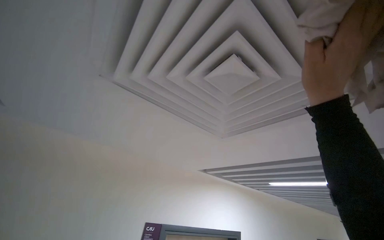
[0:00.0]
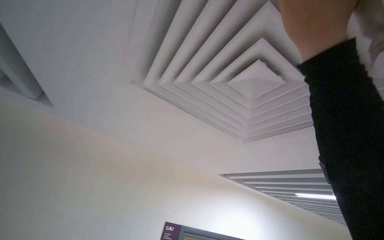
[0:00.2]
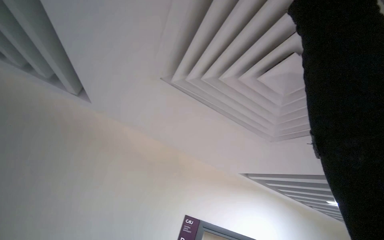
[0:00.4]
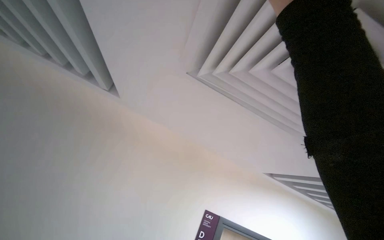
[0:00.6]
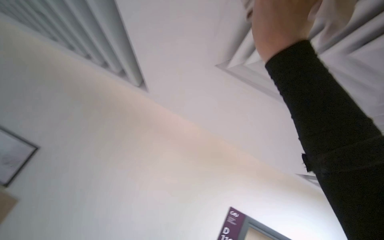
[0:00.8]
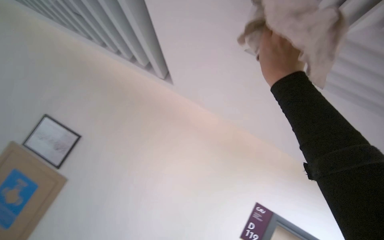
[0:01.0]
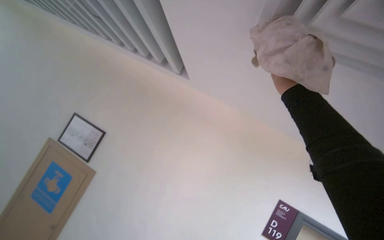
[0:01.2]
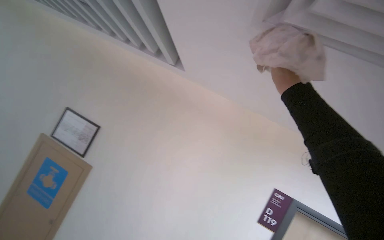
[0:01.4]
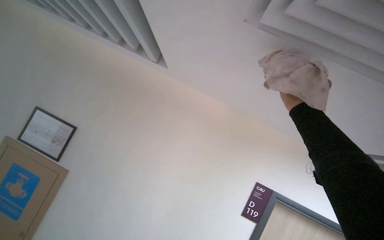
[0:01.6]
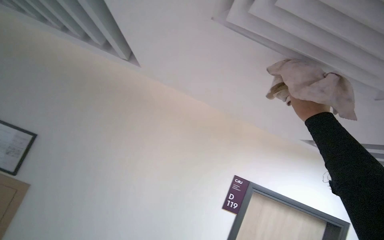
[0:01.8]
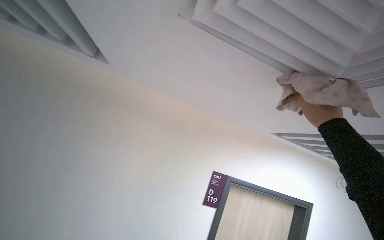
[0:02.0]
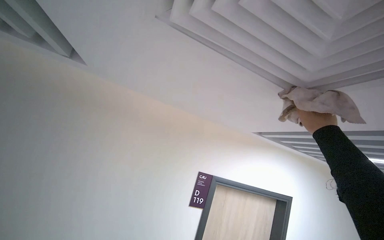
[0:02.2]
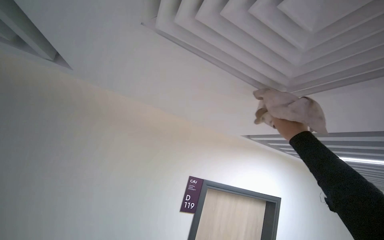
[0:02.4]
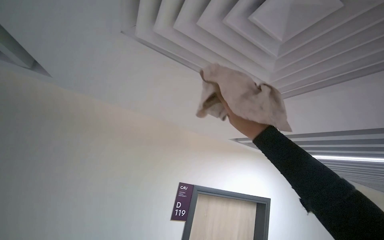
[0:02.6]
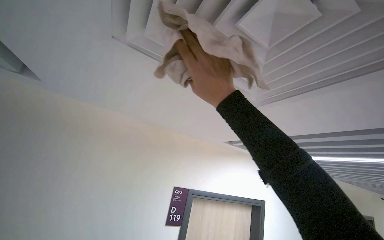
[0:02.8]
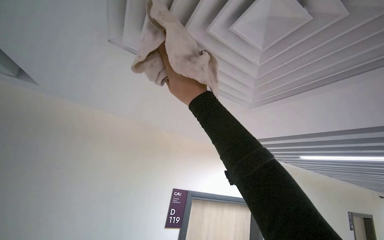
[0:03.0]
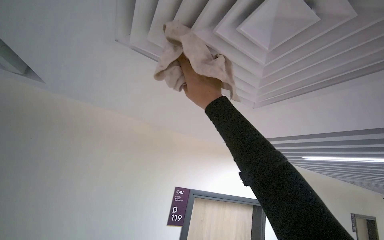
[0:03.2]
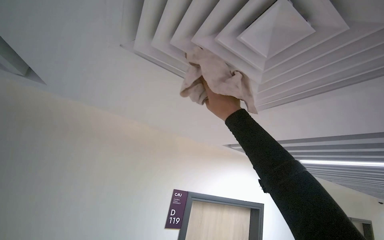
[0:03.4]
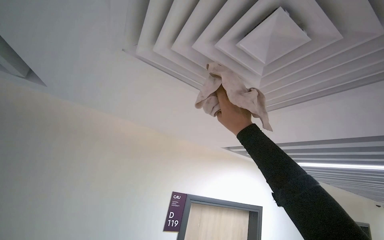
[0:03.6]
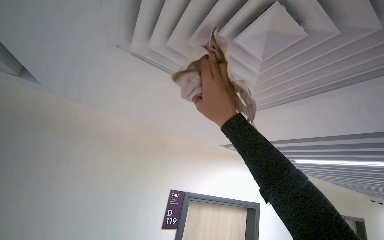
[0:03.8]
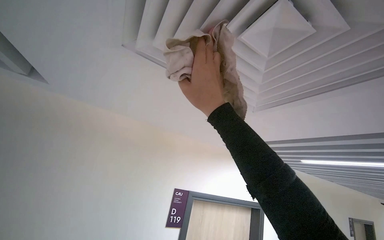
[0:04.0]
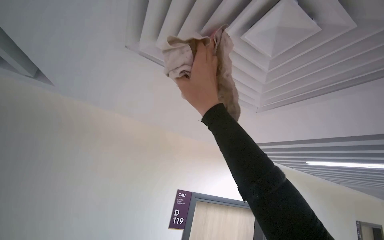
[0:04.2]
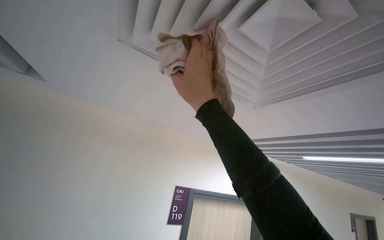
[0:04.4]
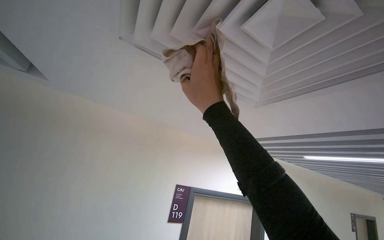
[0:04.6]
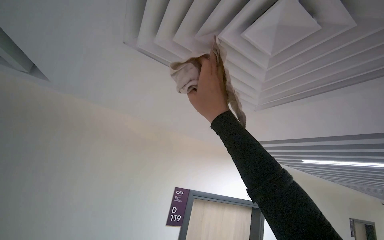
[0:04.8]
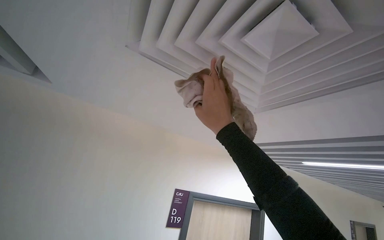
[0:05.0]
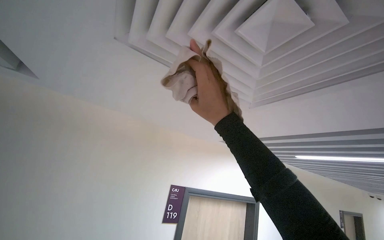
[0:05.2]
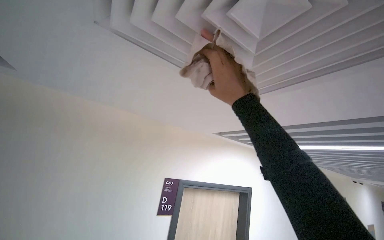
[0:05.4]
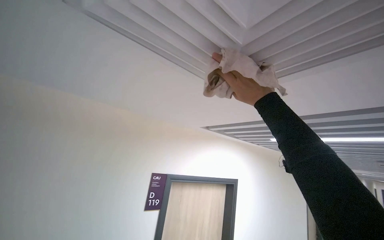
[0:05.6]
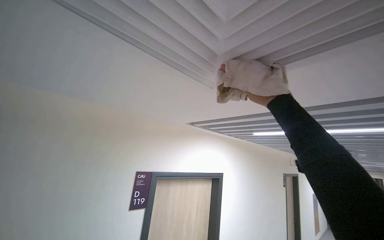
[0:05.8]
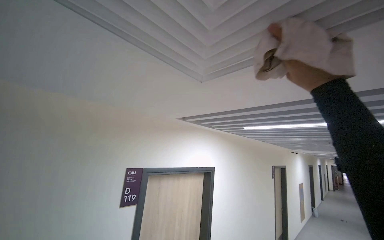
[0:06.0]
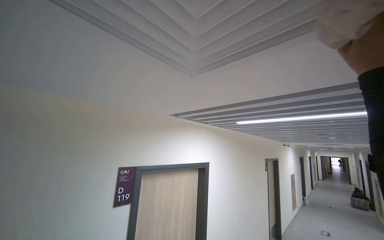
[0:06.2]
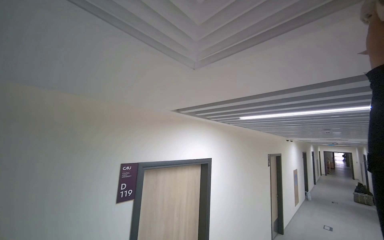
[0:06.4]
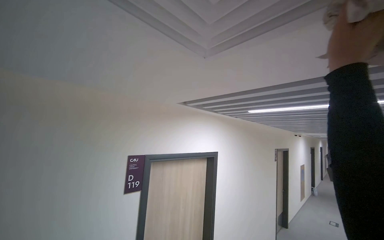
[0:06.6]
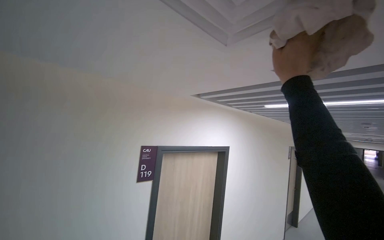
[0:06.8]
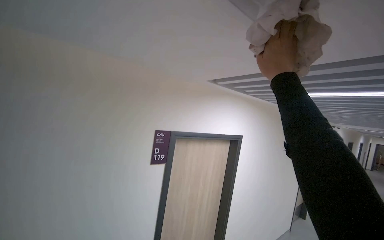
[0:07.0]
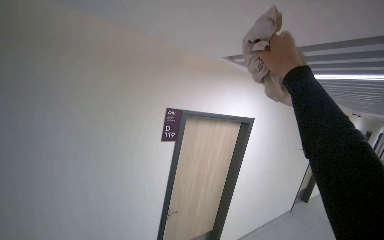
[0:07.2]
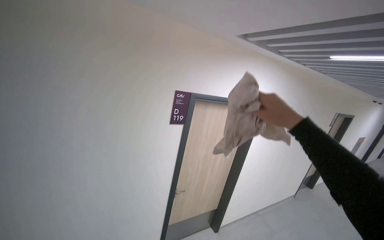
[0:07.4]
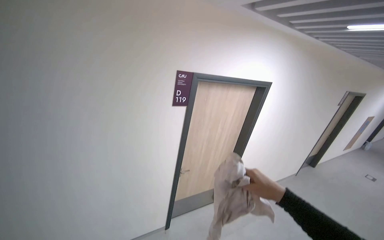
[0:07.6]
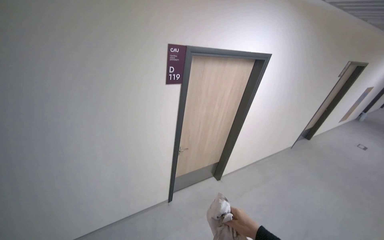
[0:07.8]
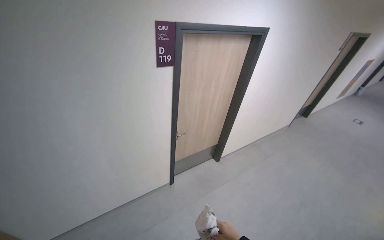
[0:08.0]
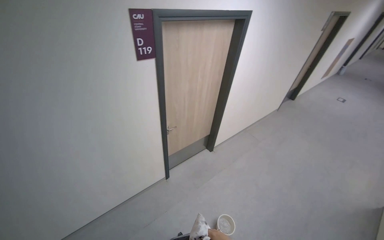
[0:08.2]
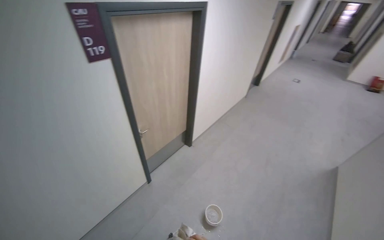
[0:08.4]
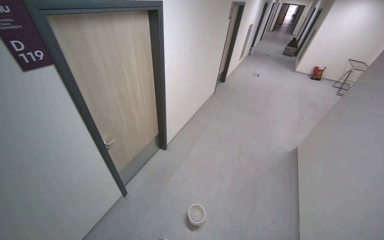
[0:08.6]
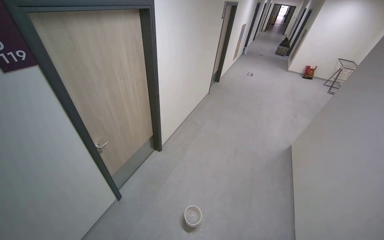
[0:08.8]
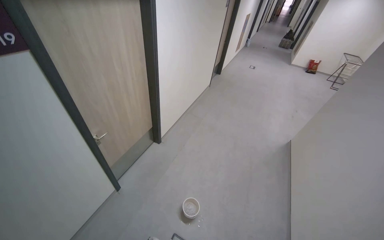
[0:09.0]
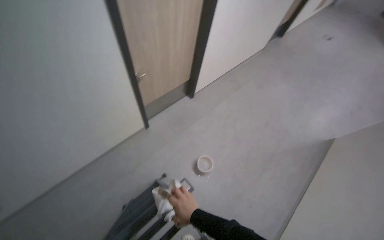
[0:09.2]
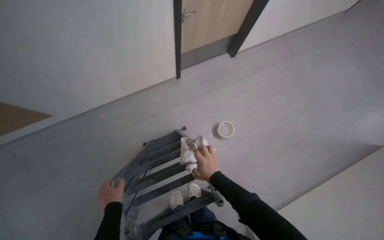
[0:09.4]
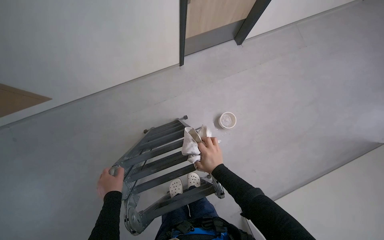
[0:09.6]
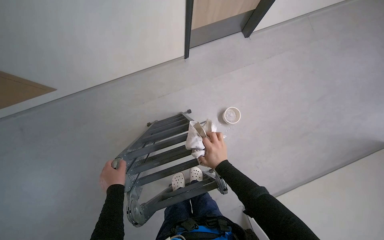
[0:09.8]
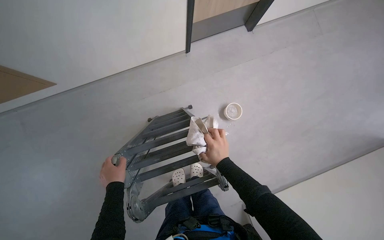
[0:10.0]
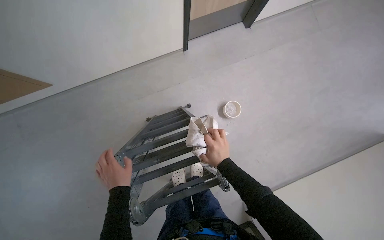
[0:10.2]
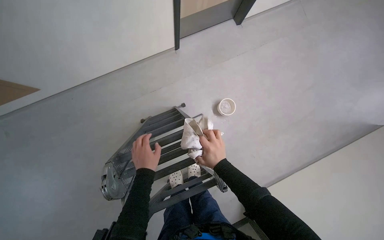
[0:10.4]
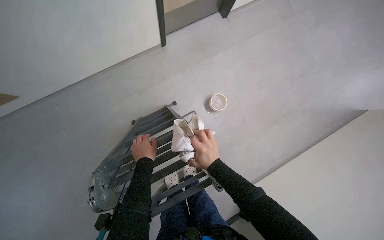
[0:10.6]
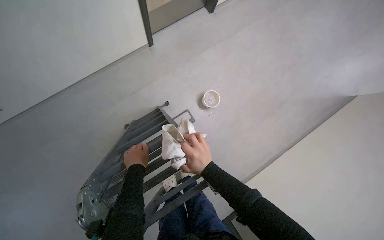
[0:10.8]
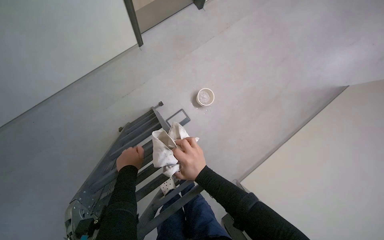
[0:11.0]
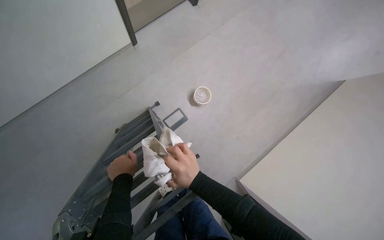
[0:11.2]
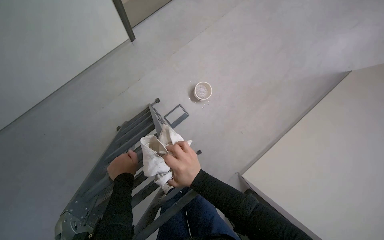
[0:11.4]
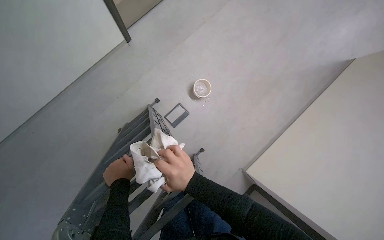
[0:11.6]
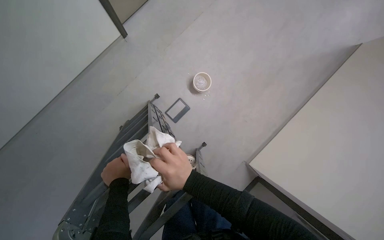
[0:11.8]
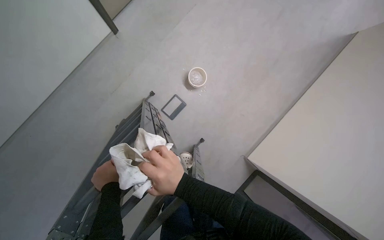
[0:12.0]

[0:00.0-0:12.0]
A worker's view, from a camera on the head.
Job: wiping surfaces.
The whole recording: Wiping ceiling vent. The worker wipes the ceiling vent with a cloth.
0:00.0 to 0:01.6: The camera is aimed some 40 degrees further to the left.
0:01.6 to 0:03.0: The head turns to the right by approximately 30 degrees. The right hand heads nearer to the camera, covering some 15 cm.
0:04.4 to 0:06.0: The view swings about 25 degrees to the right. The right hand heads to the right, covering about 15 cm.
0:06.0 to 0:07.6: The view pans to the left by approximately 15 degrees. The view tilts roughly 35 degrees downward.
0:07.6 to 0:09.0: The wearer's head swings some 35 degrees to the right. The wearer looks approximately 20 degrees further downward.
0:09.0 to 0:10.4: The head rotates approximately 40 degrees to the left. The wearer looks approximately 40 degrees further downward.

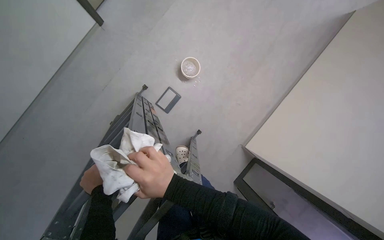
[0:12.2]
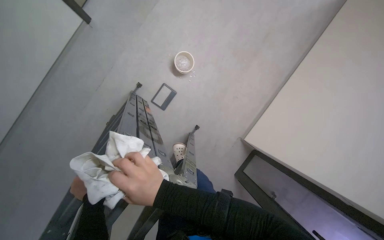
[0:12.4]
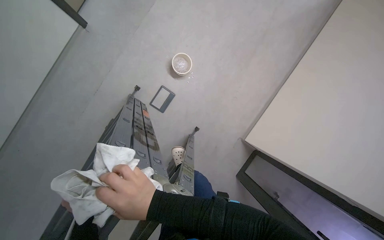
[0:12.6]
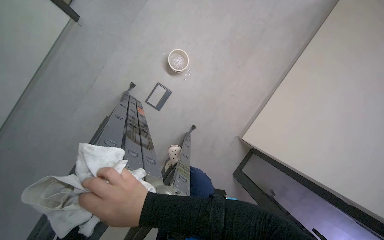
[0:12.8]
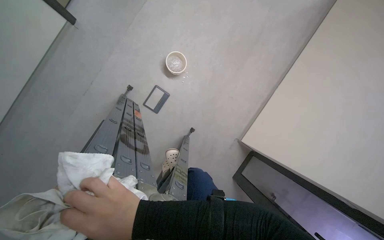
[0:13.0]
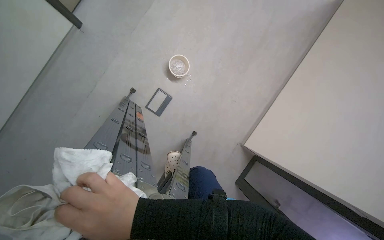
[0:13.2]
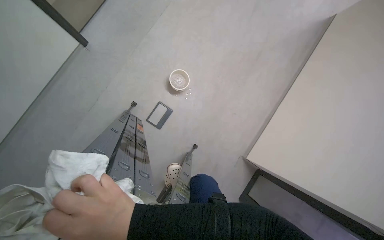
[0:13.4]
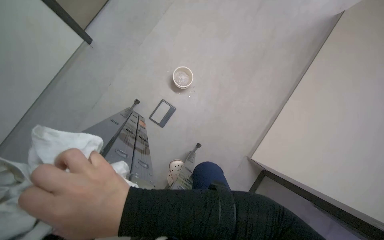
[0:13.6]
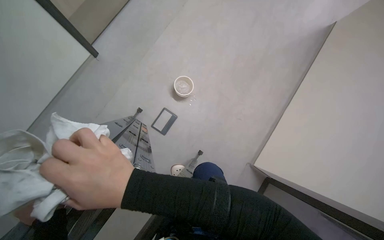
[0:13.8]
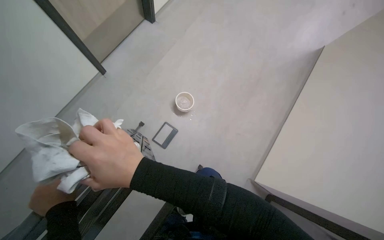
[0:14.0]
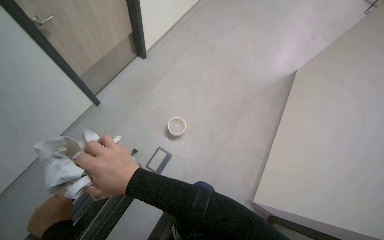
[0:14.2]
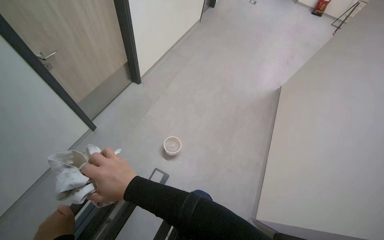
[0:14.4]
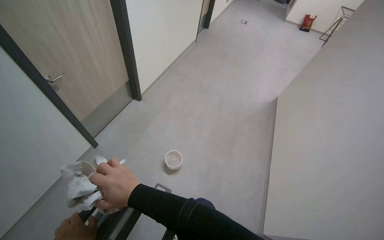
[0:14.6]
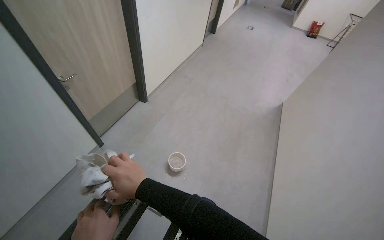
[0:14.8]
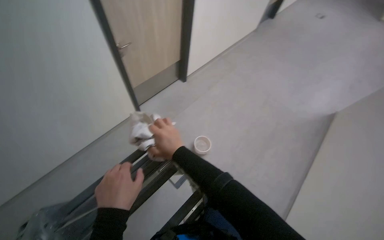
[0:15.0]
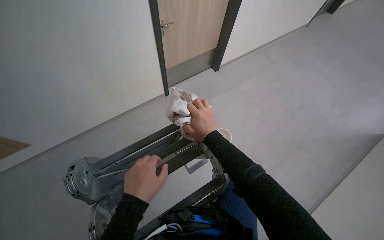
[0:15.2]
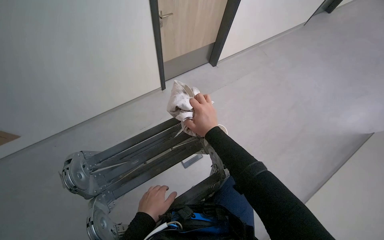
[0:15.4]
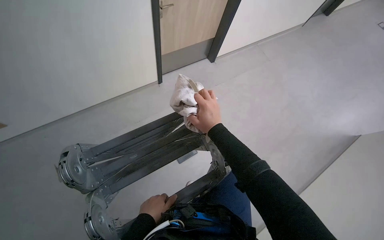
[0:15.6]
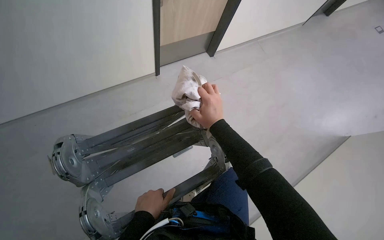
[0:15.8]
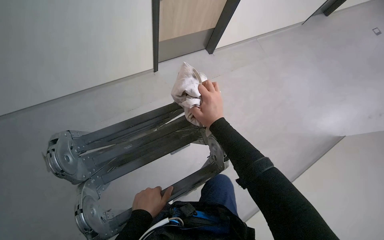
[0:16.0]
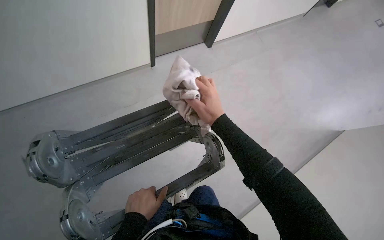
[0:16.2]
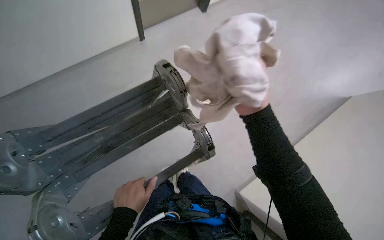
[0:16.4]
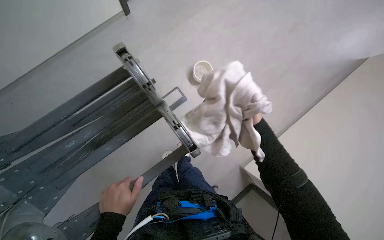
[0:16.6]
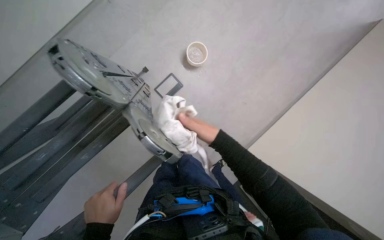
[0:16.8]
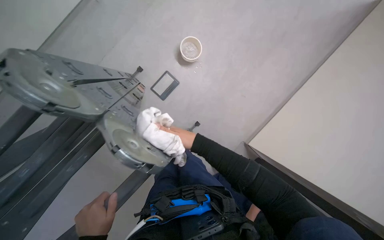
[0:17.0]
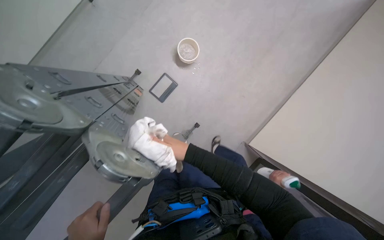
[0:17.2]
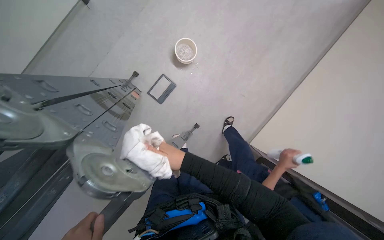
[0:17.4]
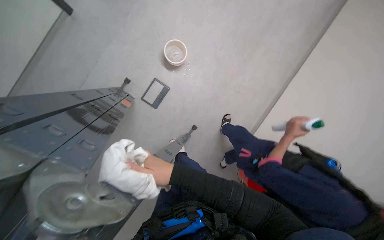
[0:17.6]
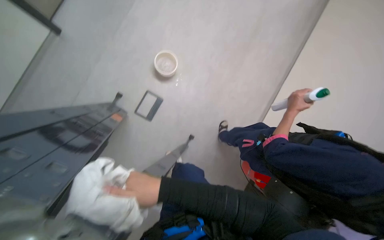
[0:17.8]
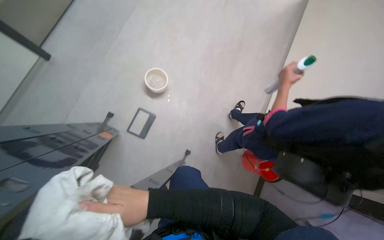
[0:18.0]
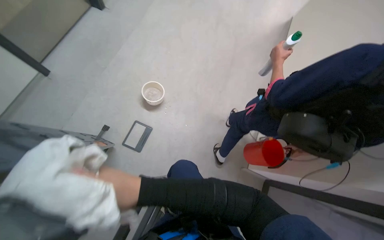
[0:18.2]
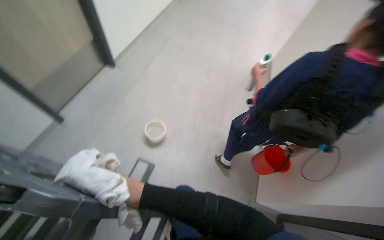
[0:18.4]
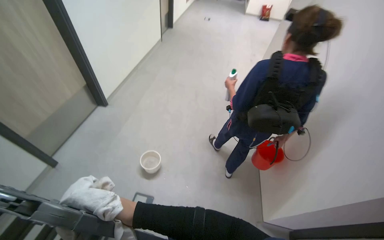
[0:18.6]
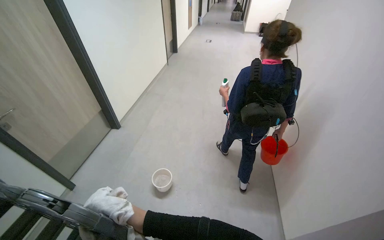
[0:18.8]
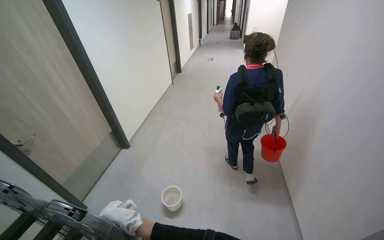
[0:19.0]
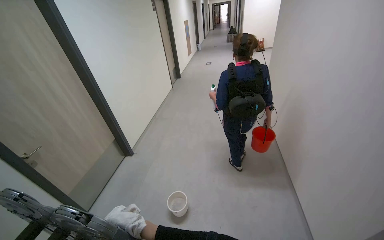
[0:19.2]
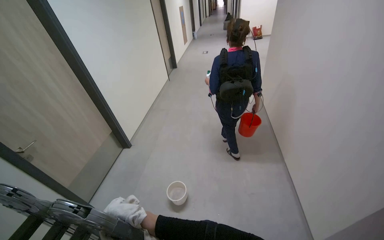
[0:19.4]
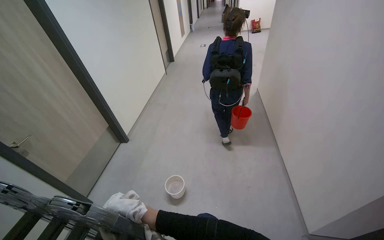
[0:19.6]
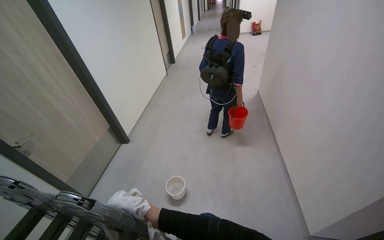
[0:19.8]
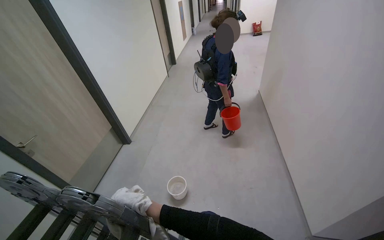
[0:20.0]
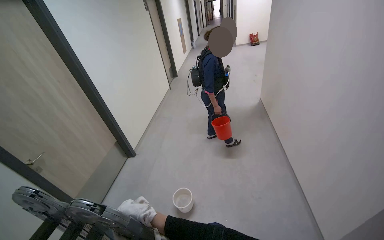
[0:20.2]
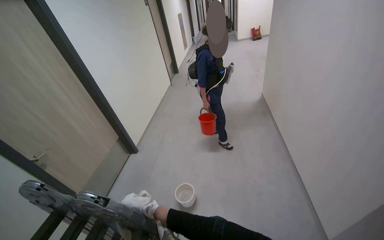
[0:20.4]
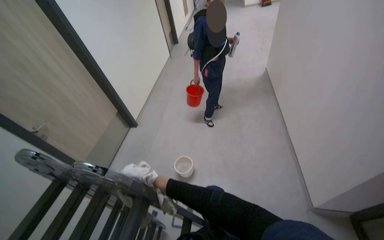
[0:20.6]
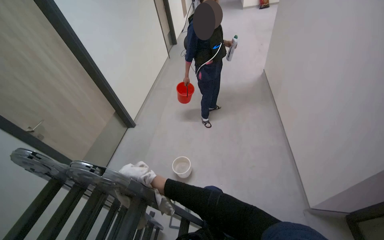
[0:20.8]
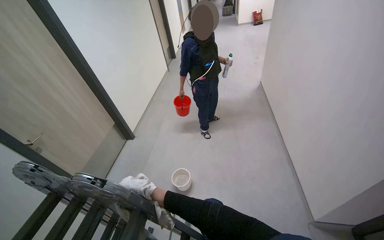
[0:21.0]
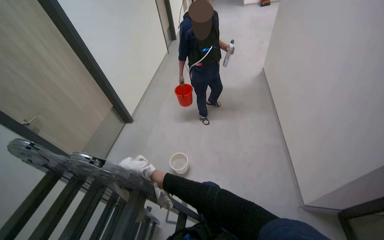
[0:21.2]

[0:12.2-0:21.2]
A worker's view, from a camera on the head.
Job: wiping surfaces.
The whole recording: Wiping ceiling vent. The worker wipes the ceiling vent with a cloth.
0:13.8 to 0:15.2: The head rotates approximately 25 degrees to the left. The wearer looks about 25 degrees further upward.
0:15.2 to 0:16.6: The camera pitches downward, by about 25 degrees.
0:16.6 to 0:18.2: The scene turns some 30 degrees counterclockwise in the picture.
0:18.2 to 0:19.8: Everything in view rotates roughly 25 degrees counterclockwise.
